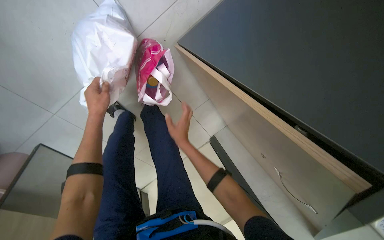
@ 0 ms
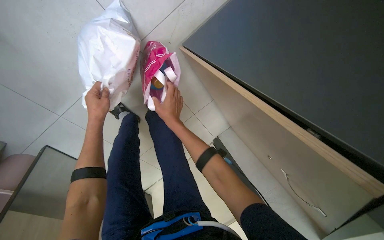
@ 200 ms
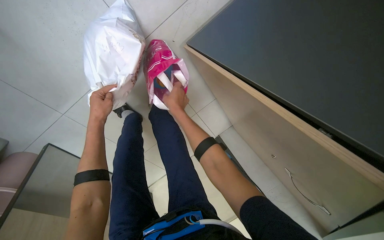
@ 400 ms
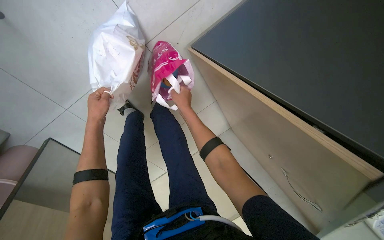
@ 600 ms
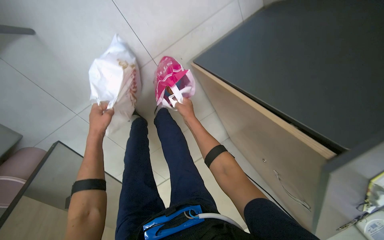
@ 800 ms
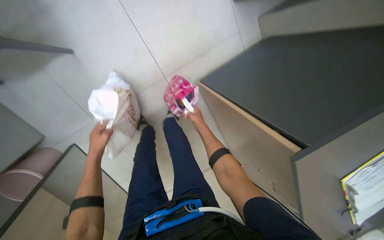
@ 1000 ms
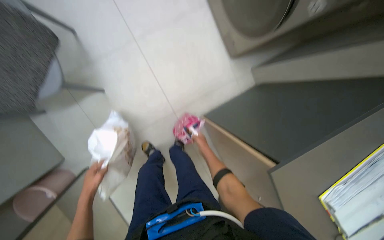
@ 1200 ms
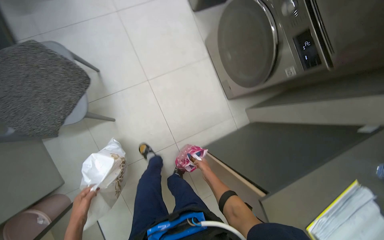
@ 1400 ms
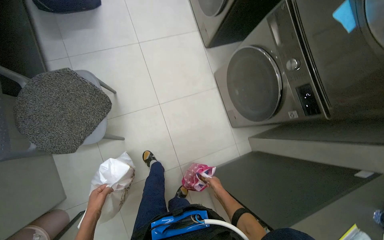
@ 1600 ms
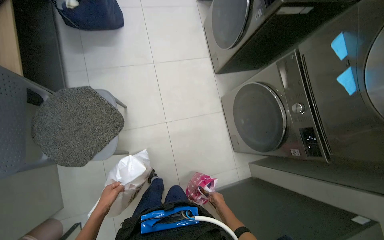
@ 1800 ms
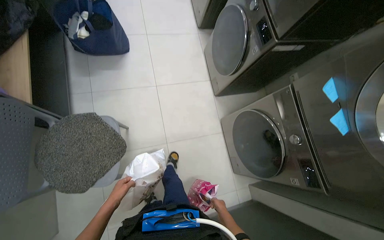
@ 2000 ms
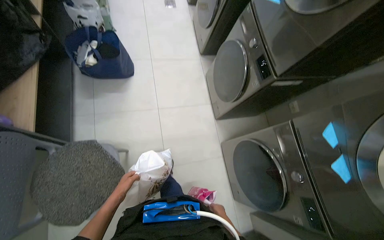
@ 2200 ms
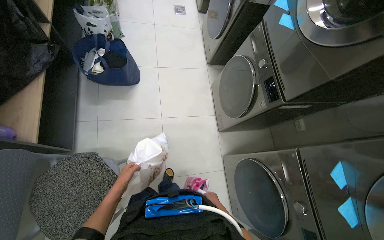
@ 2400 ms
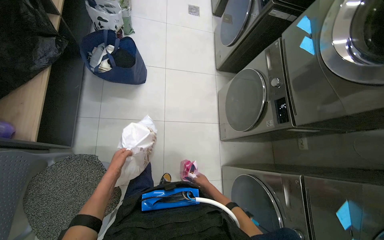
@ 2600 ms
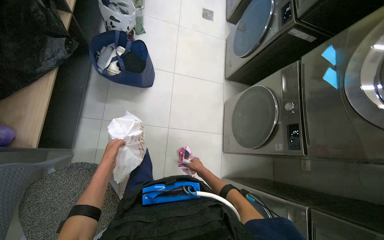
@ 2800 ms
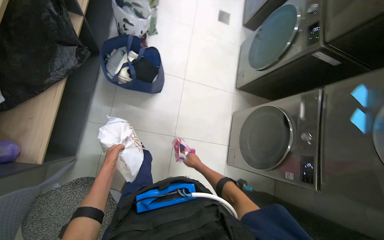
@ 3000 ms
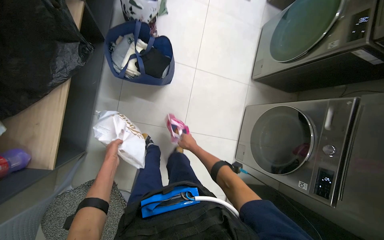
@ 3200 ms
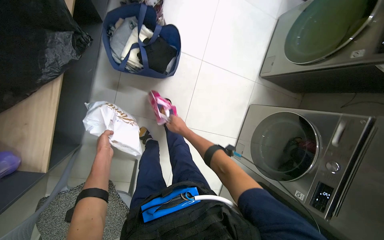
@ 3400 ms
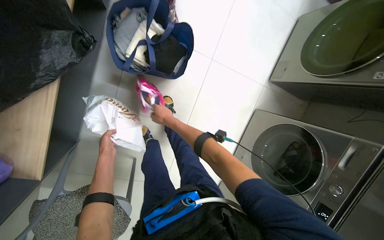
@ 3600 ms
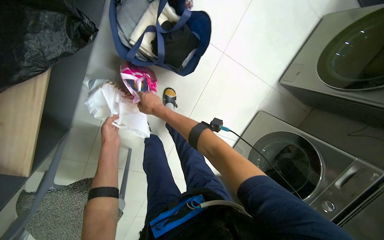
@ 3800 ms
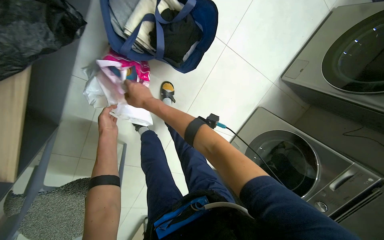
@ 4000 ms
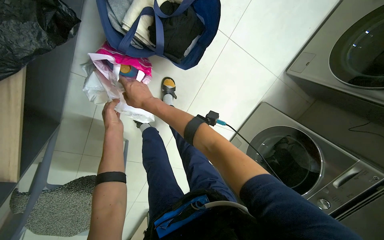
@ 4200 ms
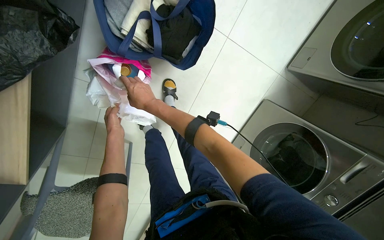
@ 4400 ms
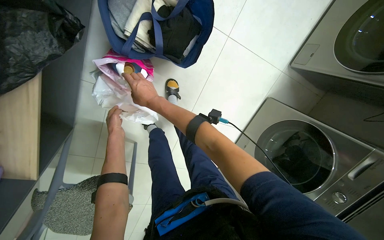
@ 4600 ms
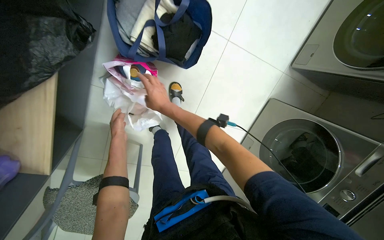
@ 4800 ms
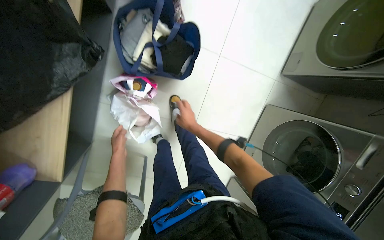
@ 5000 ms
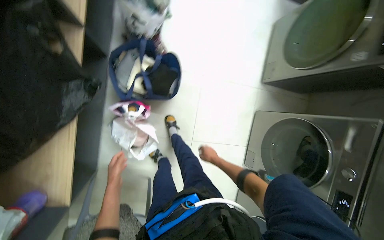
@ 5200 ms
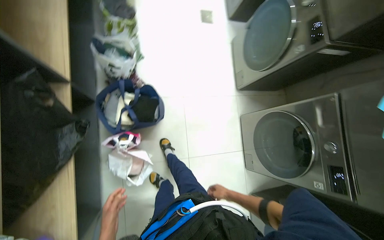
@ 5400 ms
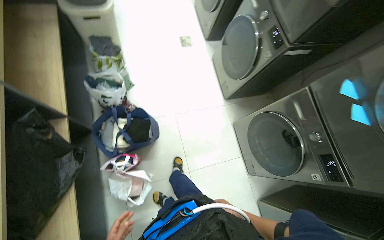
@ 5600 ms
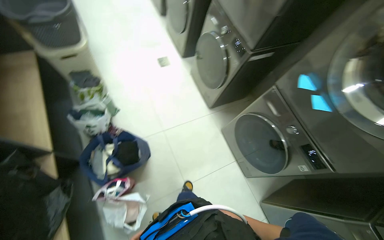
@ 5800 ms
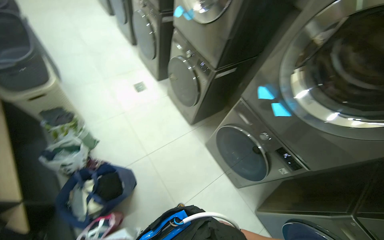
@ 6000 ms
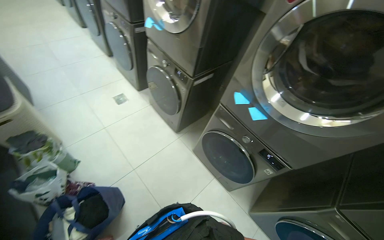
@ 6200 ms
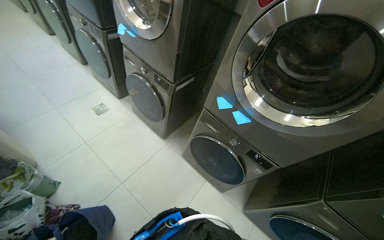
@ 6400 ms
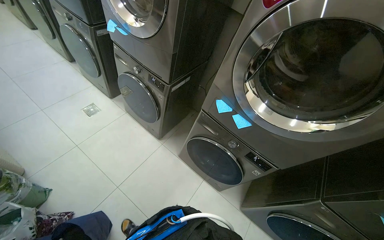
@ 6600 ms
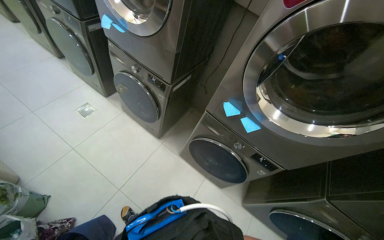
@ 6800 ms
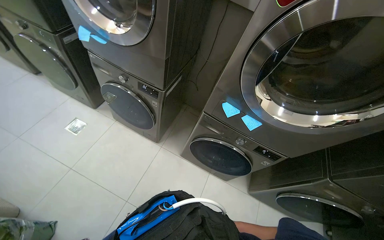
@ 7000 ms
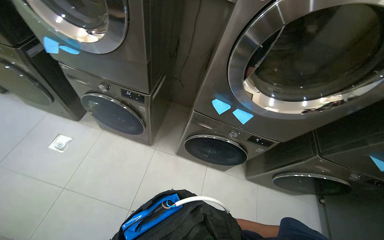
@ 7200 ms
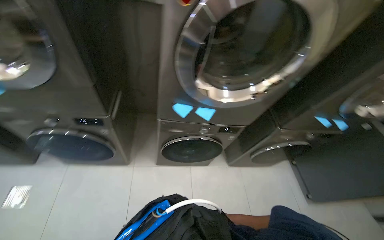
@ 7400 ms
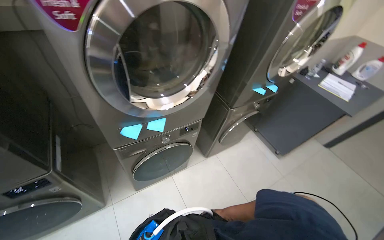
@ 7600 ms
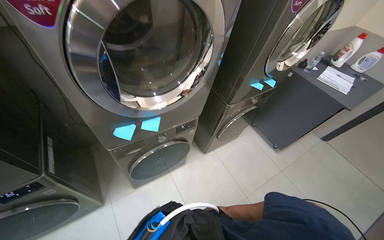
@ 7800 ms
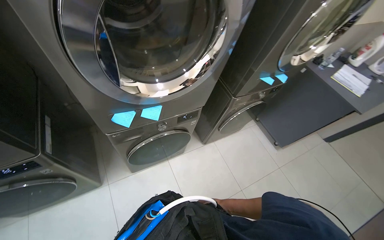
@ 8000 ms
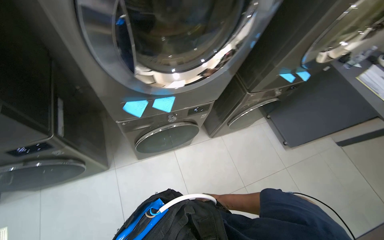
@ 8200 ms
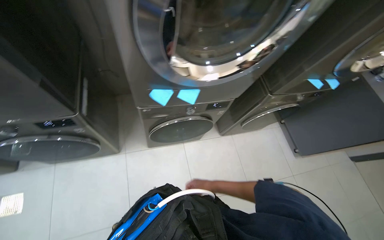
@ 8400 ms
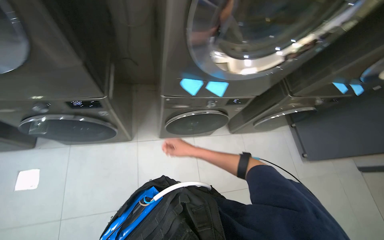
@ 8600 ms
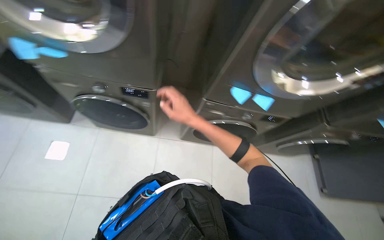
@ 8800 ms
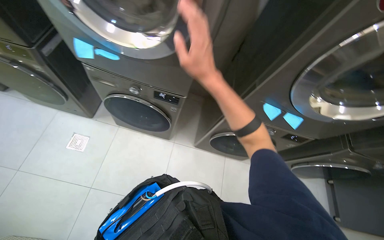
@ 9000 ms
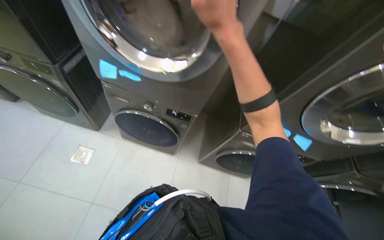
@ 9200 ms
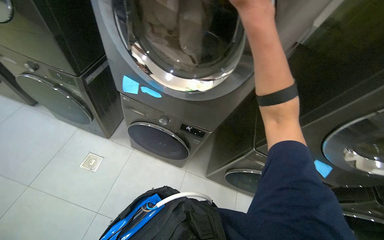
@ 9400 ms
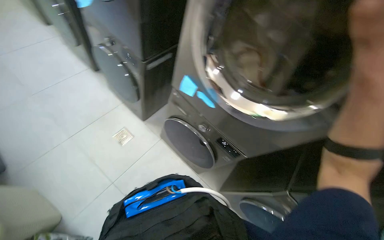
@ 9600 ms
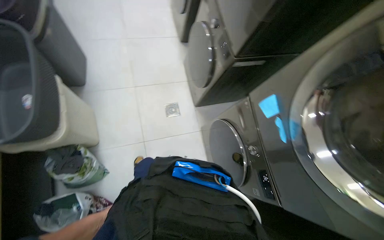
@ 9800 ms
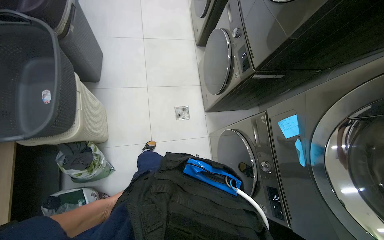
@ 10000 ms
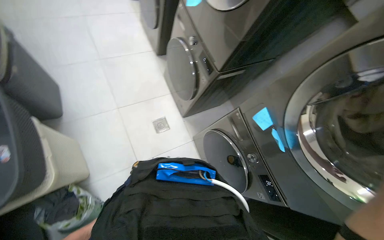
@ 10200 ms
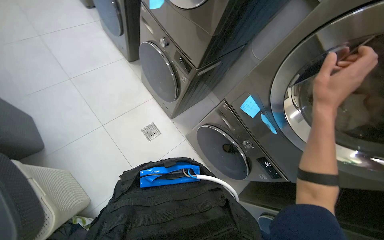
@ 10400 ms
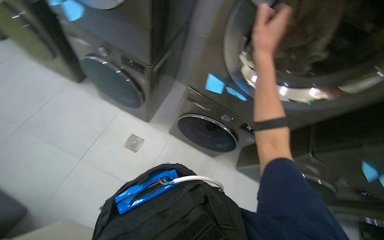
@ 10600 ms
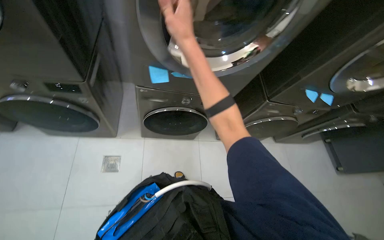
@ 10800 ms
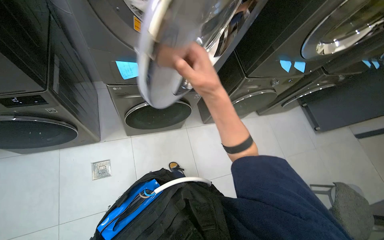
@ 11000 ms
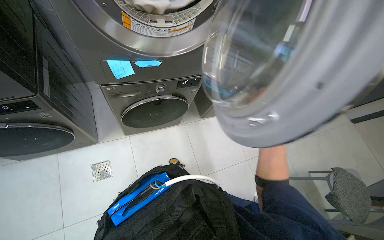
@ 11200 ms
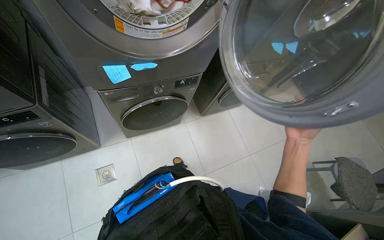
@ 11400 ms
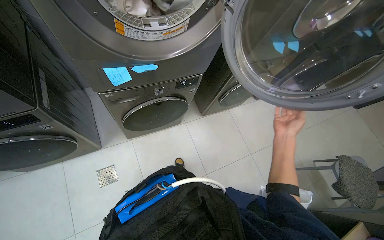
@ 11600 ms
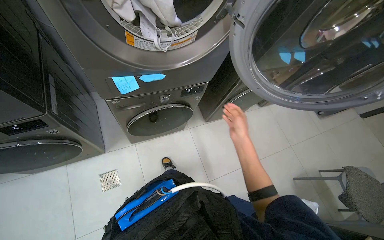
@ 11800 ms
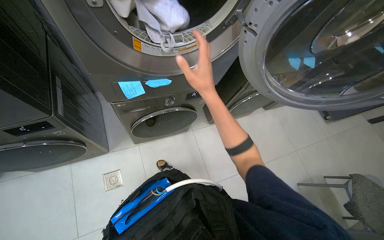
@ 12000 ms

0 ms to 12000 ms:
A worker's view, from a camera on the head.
Job: managing laundry.
The whole recording: Sorting and collecting laundry items. The worker sorts clothes from a bag, unloads a washing machine, and collects items into a laundry basket.
0 ms to 1600 ms: The camera travels approximately 40 cm. The wearer looks some 45 degrees further upward.
1600 ms to 3000 ms: The camera travels roughly 80 cm. Everything in view rotates about 30 degrees clockwise.
3000 ms to 4400 ms: The wearer moves roughly 60 cm. The view tilts approximately 30 degrees downward.
4400 ms to 6000 ms: The wearer moves about 70 cm. The view tilts roughly 50 degrees upward. The scene turns roughly 55 degrees counterclockwise in the picture.
6000 ms to 7600 ms: The wearer's head swings roughly 85 degrees to the right.
7600 ms to 9000 ms: The wearer looks some 45 degrees further to the left.
9000 ms to 10400 ms: The camera travels roughly 40 cm. The wearer's head swings about 40 degrees to the left.
10400 ms to 12000 ms: The head turns to the right by roughly 65 degrees. The camera pitches downward, by roughly 15 degrees.

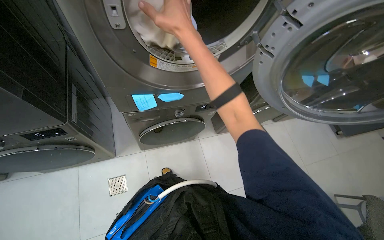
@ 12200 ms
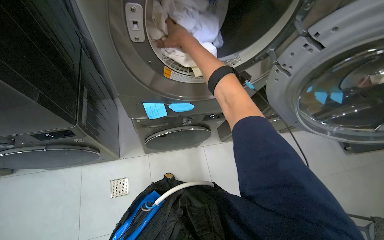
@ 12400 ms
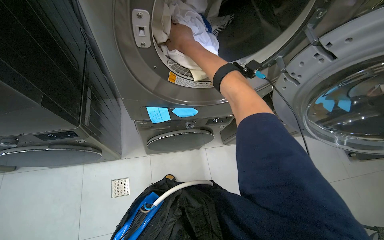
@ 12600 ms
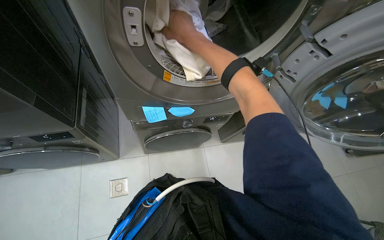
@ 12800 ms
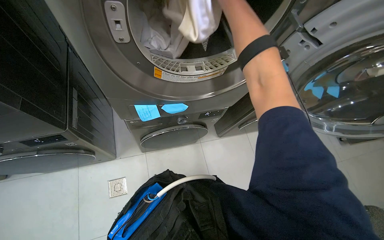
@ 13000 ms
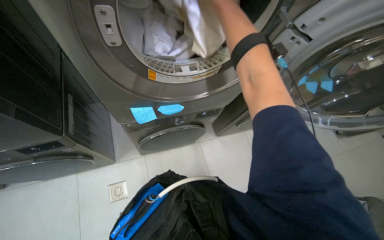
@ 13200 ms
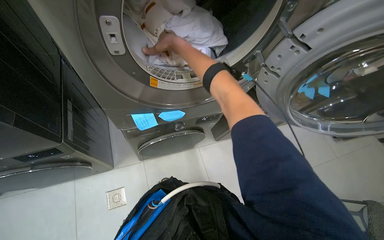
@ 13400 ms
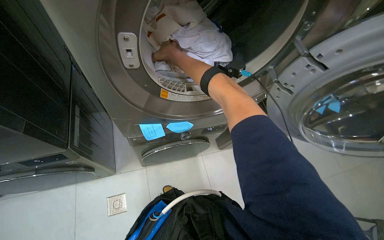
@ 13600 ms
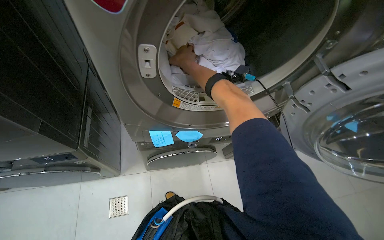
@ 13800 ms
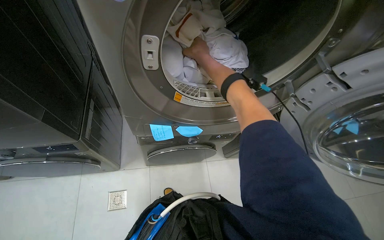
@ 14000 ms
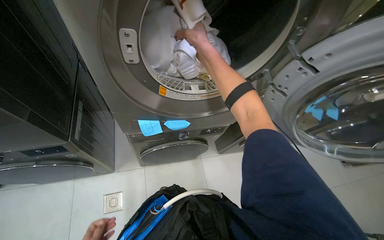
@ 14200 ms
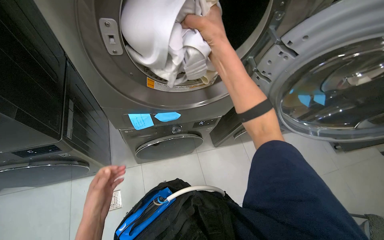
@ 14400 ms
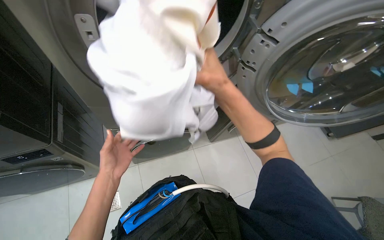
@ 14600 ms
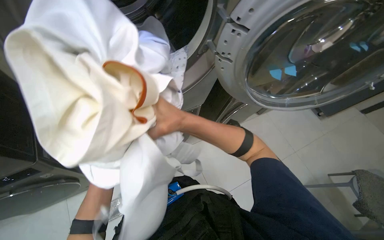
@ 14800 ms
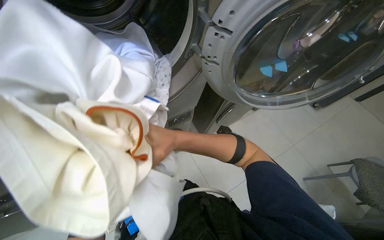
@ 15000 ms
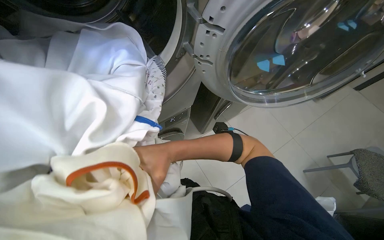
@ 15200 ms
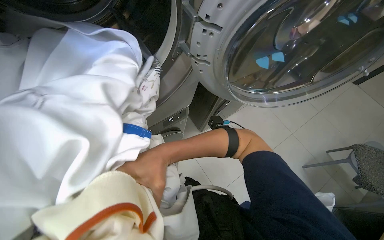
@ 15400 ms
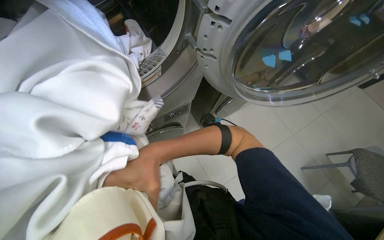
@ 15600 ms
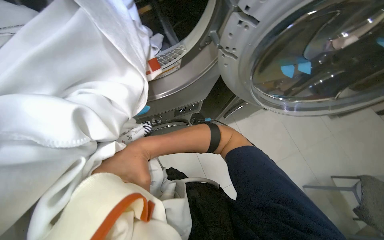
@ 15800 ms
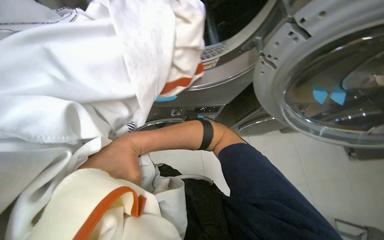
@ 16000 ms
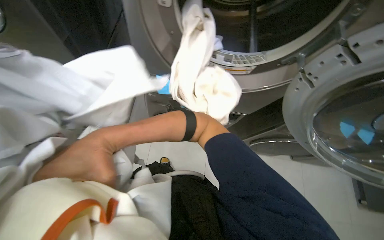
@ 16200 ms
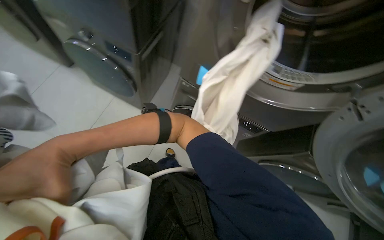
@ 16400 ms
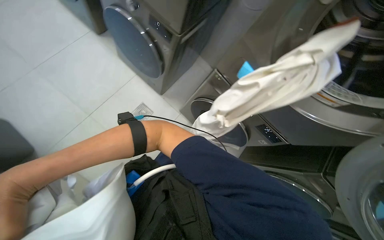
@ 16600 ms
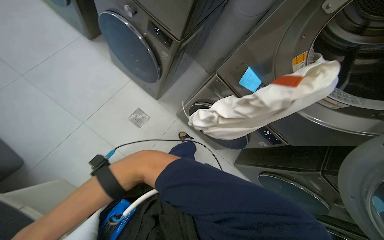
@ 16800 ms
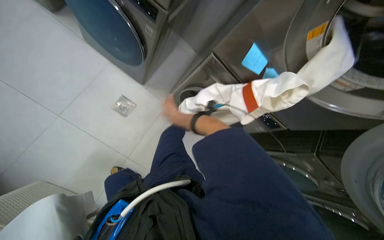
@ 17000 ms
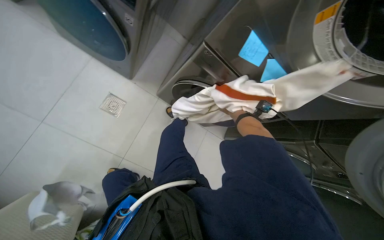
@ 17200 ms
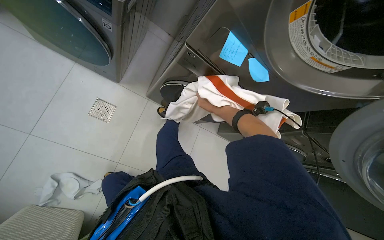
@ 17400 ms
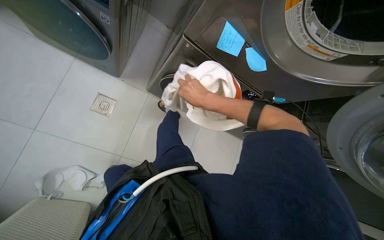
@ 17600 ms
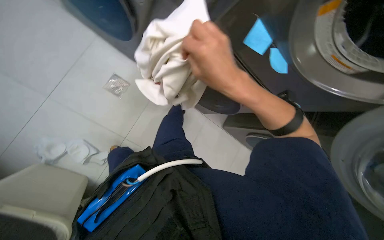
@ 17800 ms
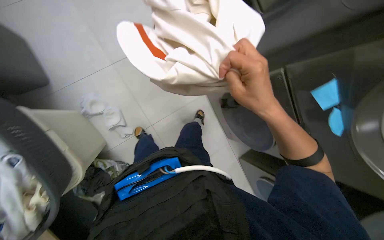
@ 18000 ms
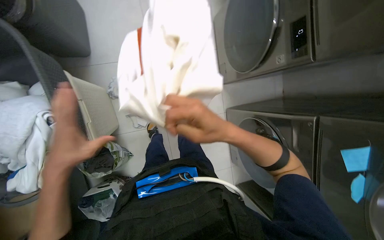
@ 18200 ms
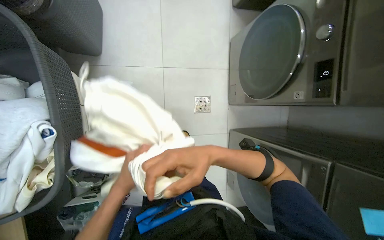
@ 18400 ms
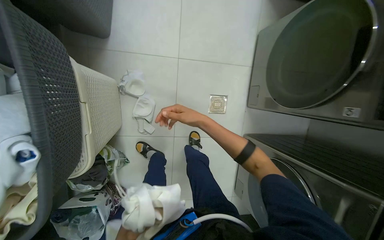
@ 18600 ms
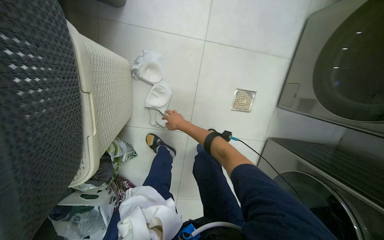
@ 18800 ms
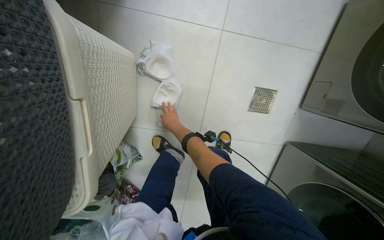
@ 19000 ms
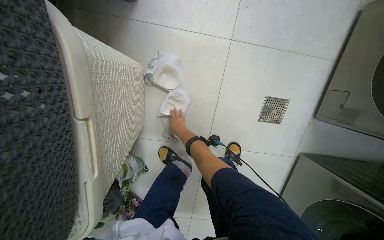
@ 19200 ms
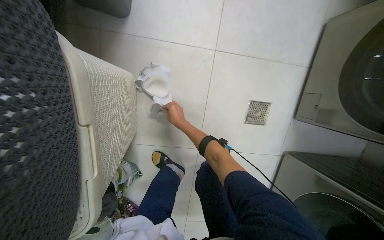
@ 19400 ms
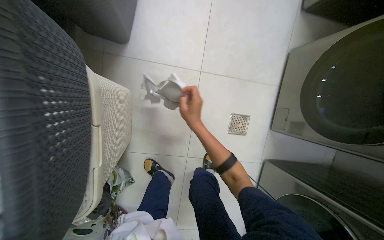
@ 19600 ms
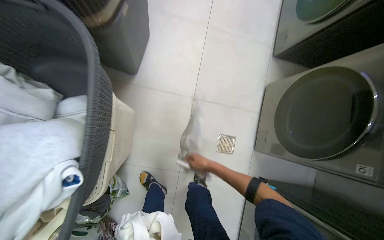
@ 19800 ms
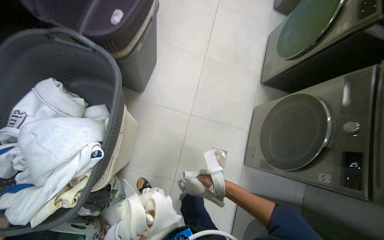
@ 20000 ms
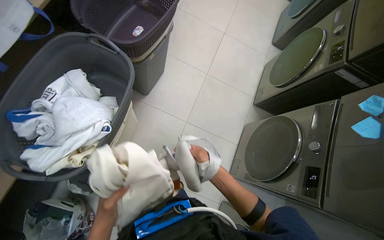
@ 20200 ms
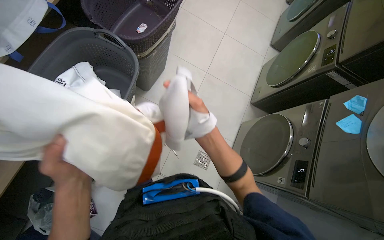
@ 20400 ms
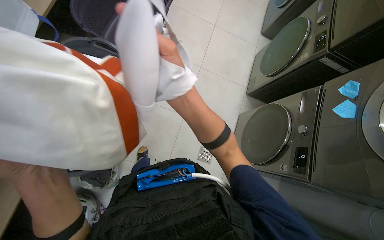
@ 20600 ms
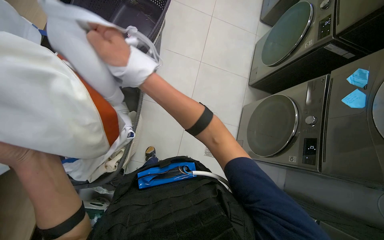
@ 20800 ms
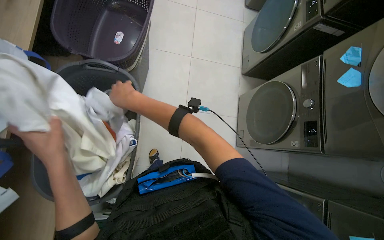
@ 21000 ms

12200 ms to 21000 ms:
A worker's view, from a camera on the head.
Job: managing laundry.
The whole recording: Sorting and collecting laundry items. The worker sorts clothes from a bag, unloads a washing machine, and collects items into a laundry basket.
12200 ms to 13600 ms: The right hand travels farther from the camera and up the picture by approximately 25 cm.
13600 ms to 15200 ms: The right hand is displaced down the picture by about 35 cm.
15200 ms to 16600 ms: The wearer looks approximately 75 degrees further to the left.
19600 ms to 21000 ms: The wearer moves approximately 60 cm. The view tips upward by about 15 degrees.
